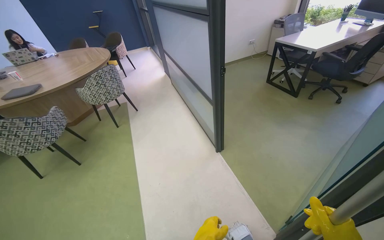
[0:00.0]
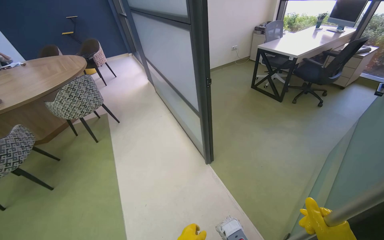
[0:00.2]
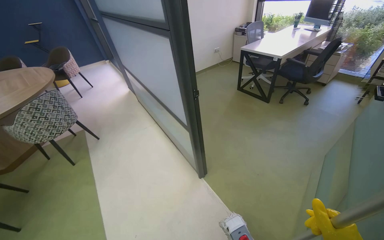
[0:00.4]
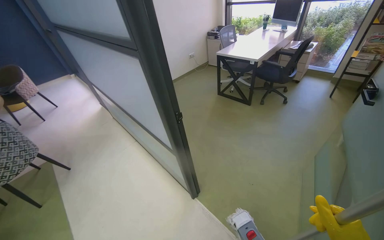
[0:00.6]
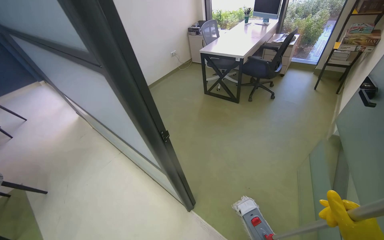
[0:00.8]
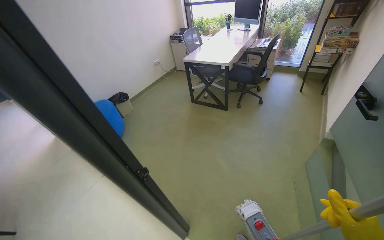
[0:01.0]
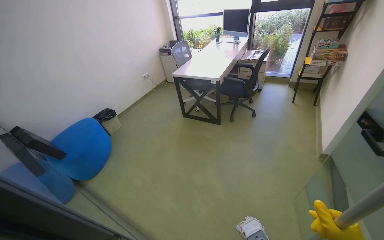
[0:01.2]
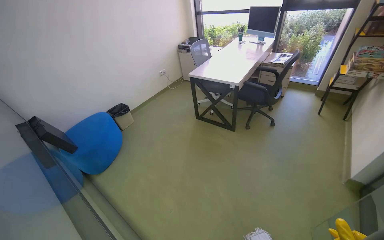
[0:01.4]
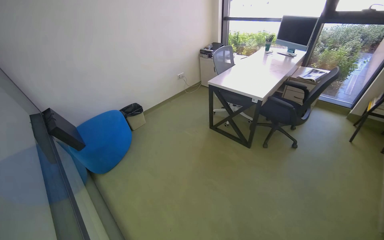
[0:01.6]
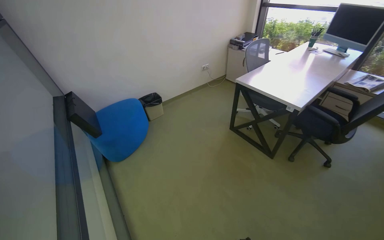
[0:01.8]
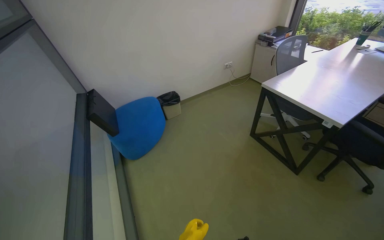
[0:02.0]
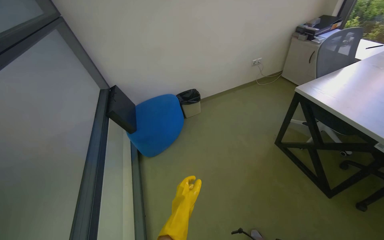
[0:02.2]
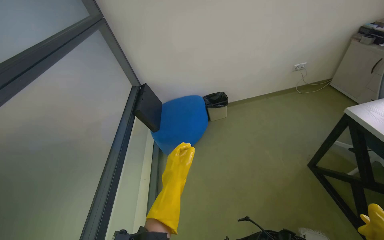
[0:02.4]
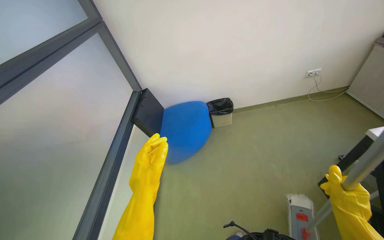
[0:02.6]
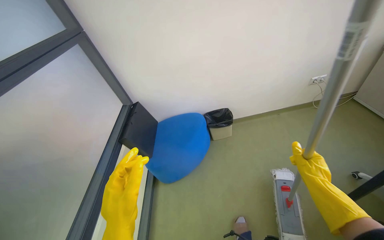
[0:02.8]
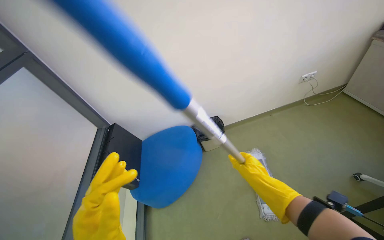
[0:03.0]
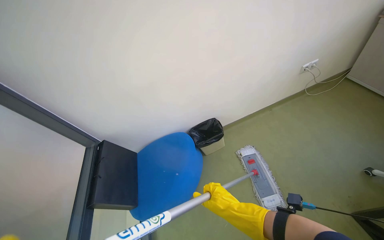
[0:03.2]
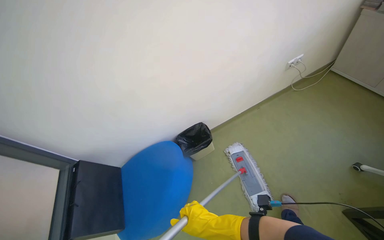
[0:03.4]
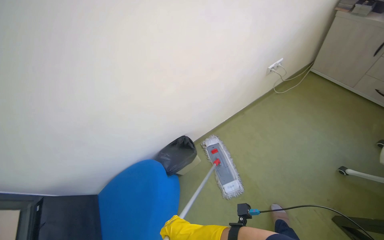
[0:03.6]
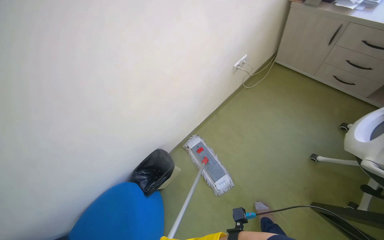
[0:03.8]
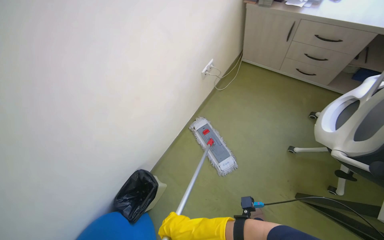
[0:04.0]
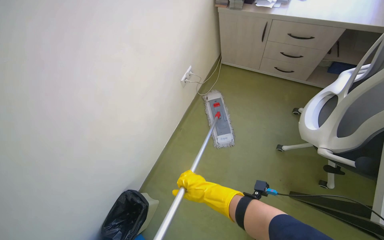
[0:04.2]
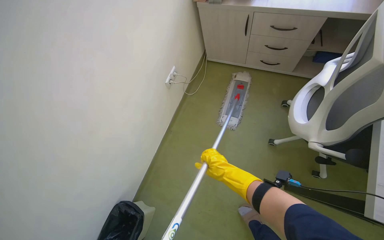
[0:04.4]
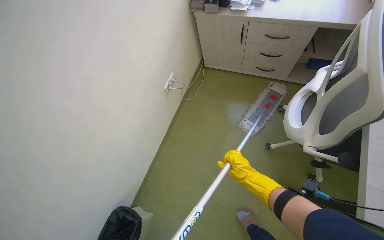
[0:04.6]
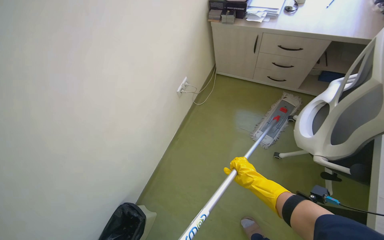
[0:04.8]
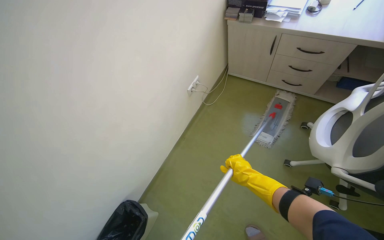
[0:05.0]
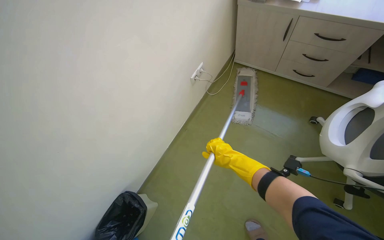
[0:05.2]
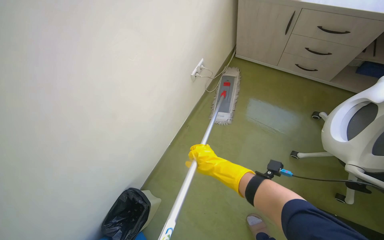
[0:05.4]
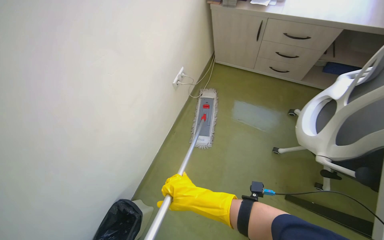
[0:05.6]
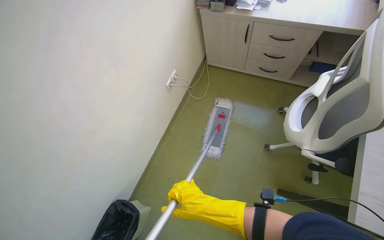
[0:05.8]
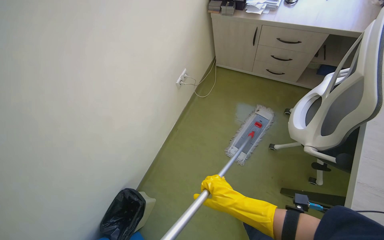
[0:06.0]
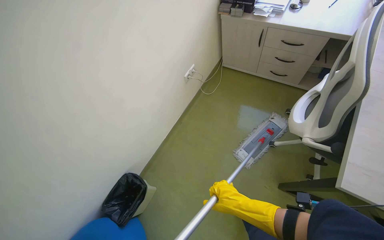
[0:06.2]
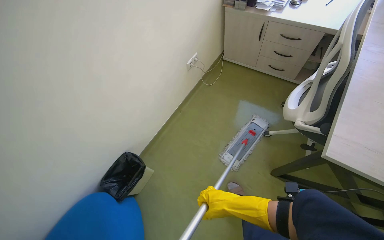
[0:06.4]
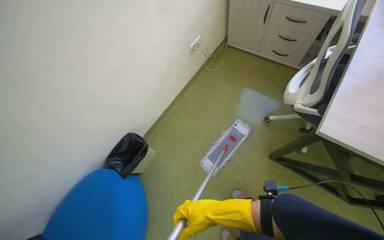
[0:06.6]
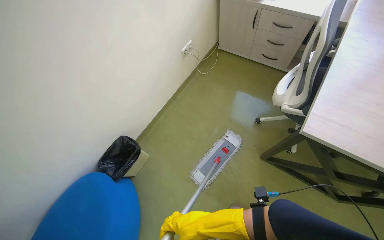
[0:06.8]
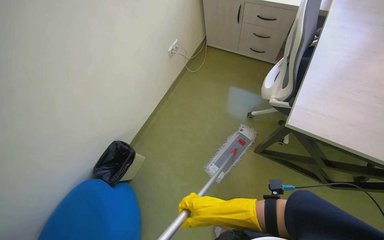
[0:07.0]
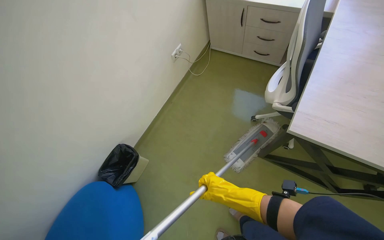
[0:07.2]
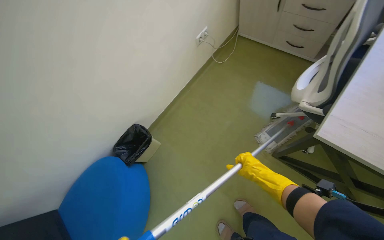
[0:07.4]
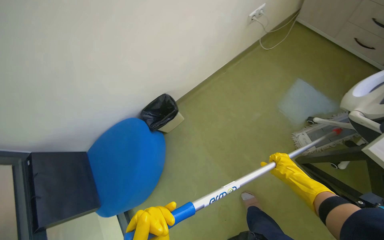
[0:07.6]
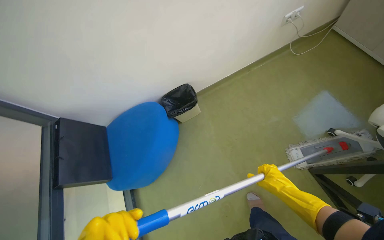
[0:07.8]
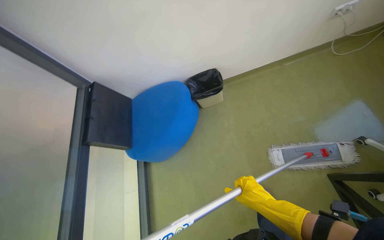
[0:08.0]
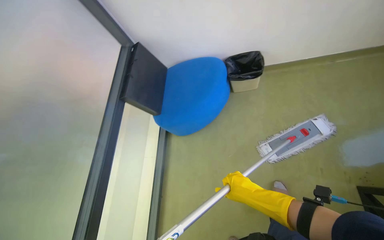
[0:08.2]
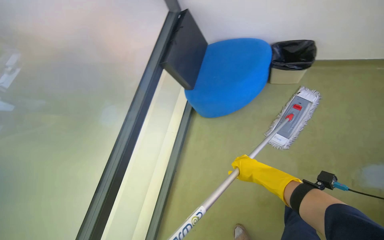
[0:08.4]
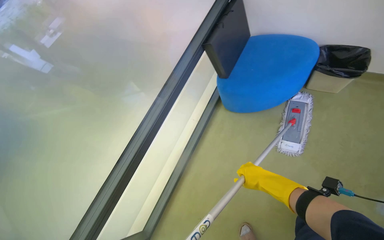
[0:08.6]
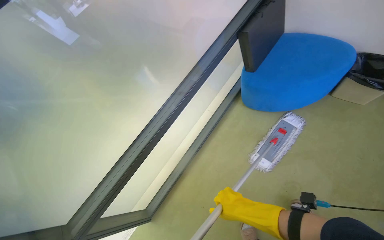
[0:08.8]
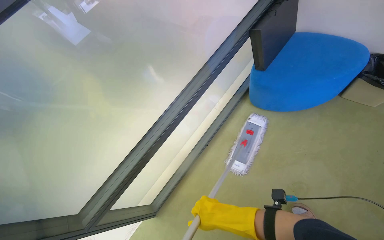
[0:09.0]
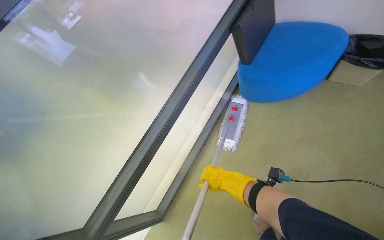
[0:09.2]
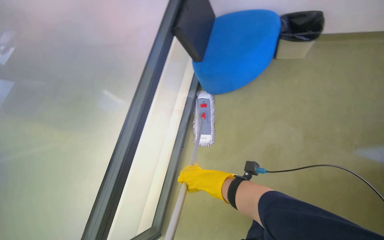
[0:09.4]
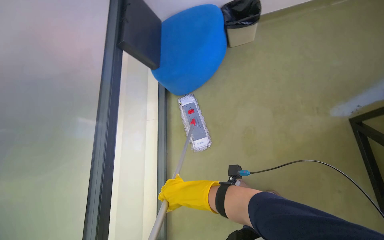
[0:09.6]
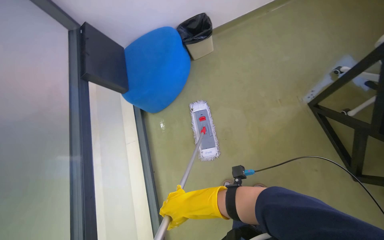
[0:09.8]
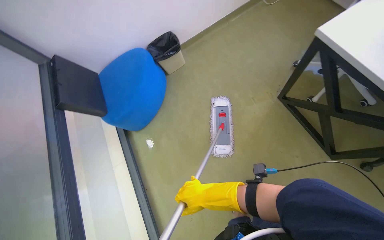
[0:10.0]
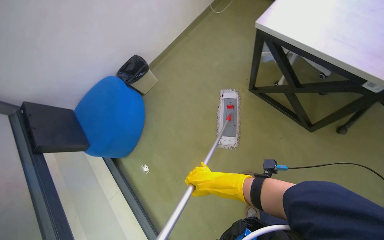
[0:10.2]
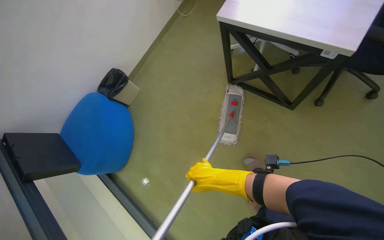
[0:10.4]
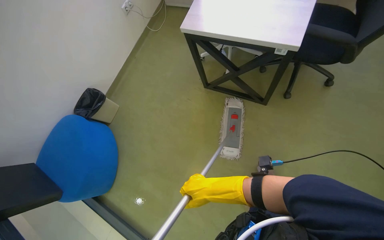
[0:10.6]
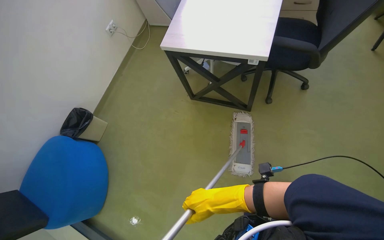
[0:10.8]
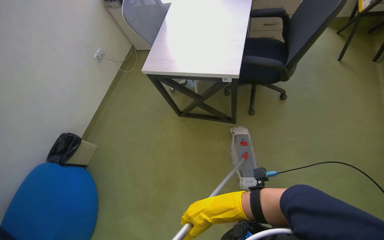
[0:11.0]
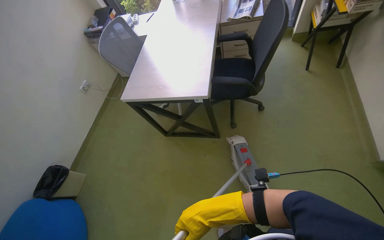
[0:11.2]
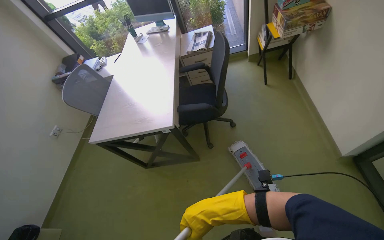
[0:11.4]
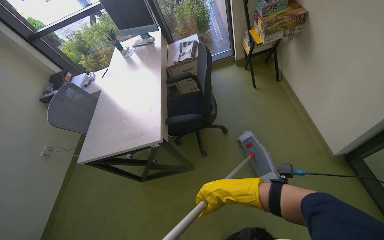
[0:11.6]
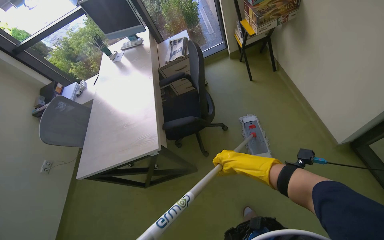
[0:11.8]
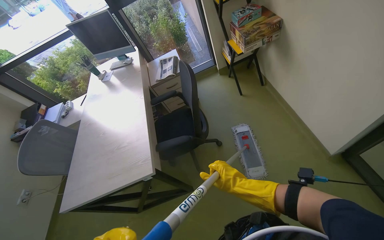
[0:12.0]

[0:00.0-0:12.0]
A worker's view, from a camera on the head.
Job: mopping floor.
The whole recording: Mopping floor. The worker continues mopping the floor in the office.
0:00.0 to 0:01.6: The wearer moves approximately 1 m. The head rotates approximately 20 degrees to the right.
0:01.6 to 0:03.0: The wearer moves some 1 m. The head turns to the left by approximately 35 degrees.
0:03.0 to 0:04.4: The head travels about 50 cm. The scene turns approximately 25 degrees counterclockwise in the picture.
0:06.0 to 0:07.6: The wearer's head swings approximately 25 degrees to the left. The right hand shifts roughly 15 cm to the right.
0:09.0 to 0:10.4: The wearer looks some 100 degrees further to the right.
0:10.4 to 0:12.0: The camera is carried about 60 cm. The wearer's head swings some 50 degrees to the right. The view tips upward by approximately 30 degrees.

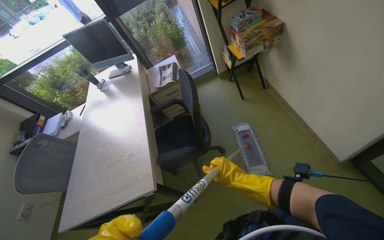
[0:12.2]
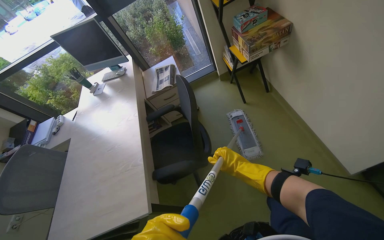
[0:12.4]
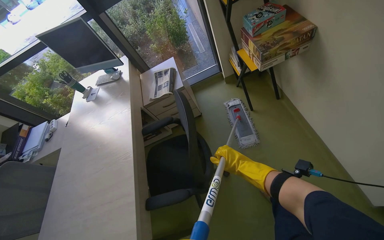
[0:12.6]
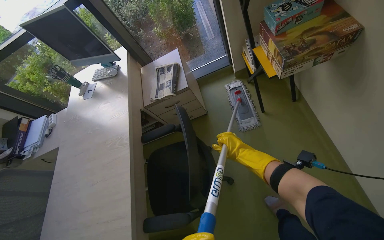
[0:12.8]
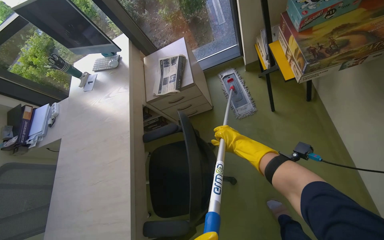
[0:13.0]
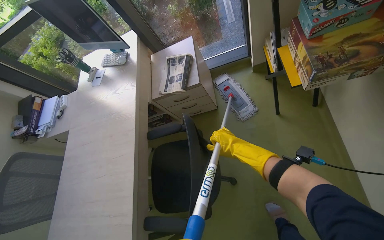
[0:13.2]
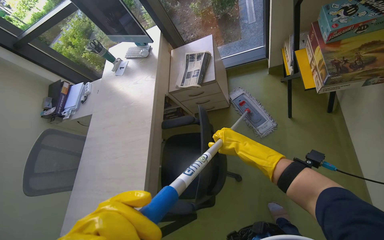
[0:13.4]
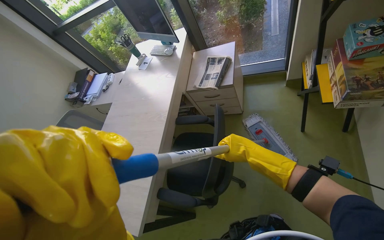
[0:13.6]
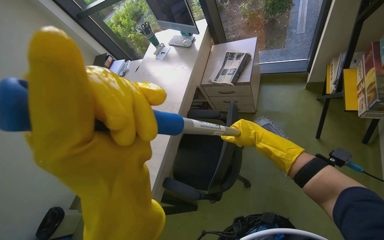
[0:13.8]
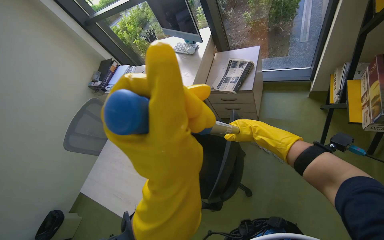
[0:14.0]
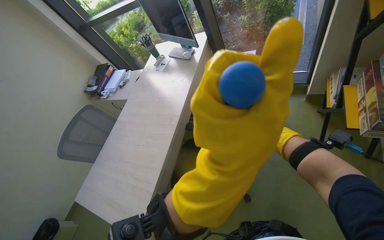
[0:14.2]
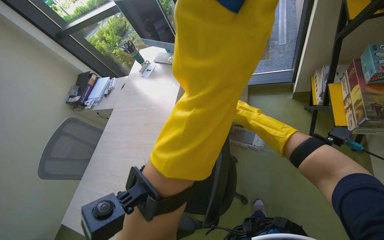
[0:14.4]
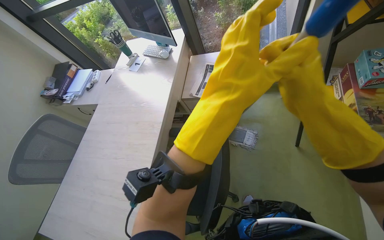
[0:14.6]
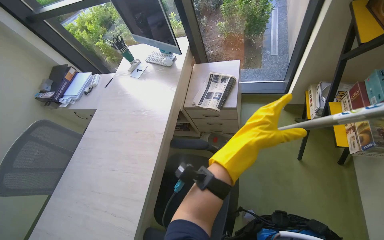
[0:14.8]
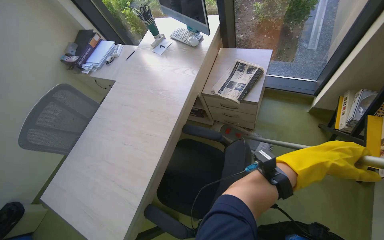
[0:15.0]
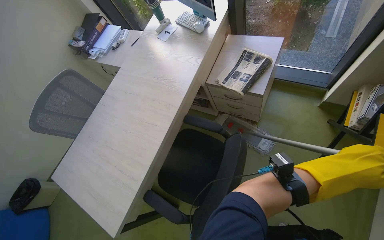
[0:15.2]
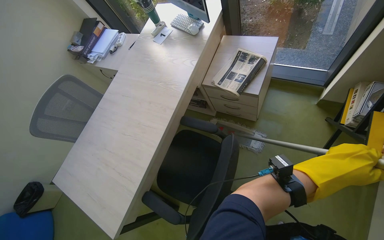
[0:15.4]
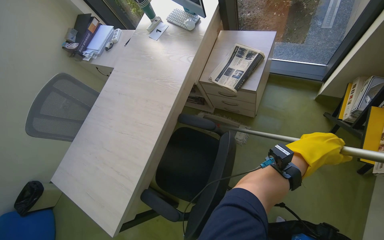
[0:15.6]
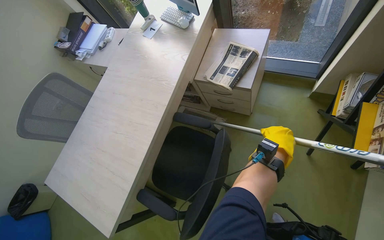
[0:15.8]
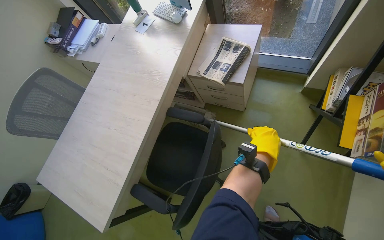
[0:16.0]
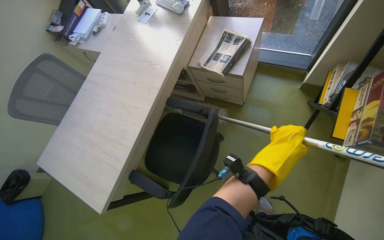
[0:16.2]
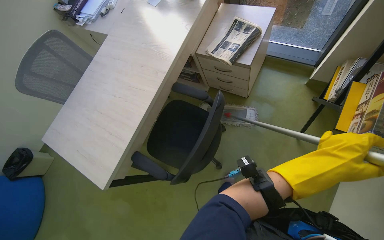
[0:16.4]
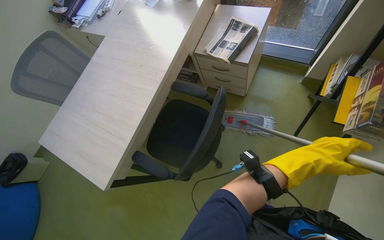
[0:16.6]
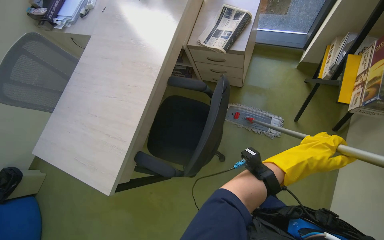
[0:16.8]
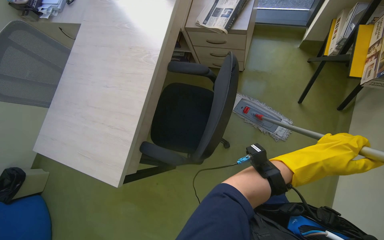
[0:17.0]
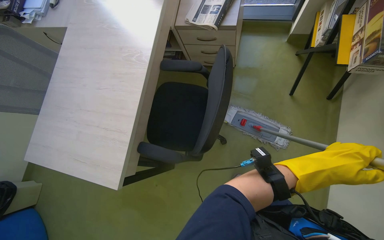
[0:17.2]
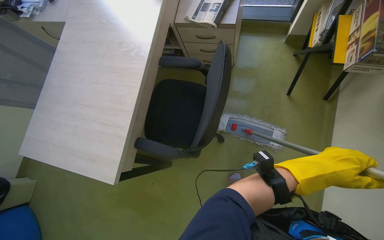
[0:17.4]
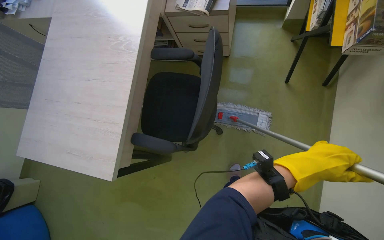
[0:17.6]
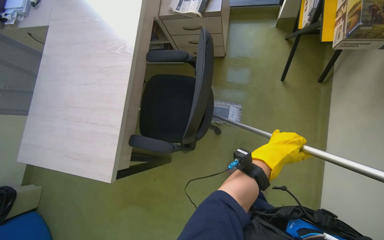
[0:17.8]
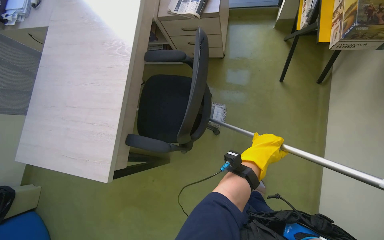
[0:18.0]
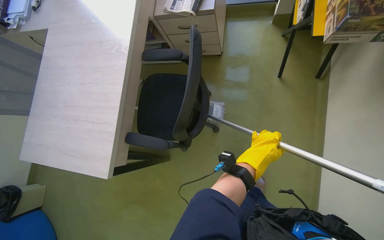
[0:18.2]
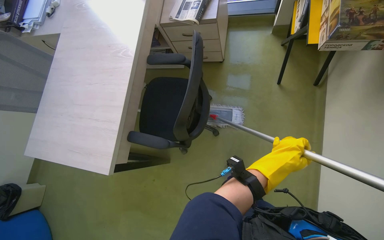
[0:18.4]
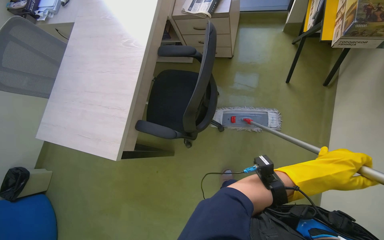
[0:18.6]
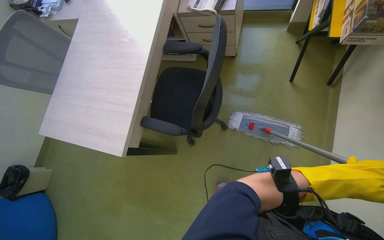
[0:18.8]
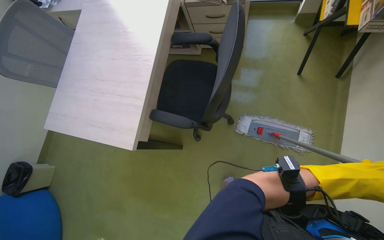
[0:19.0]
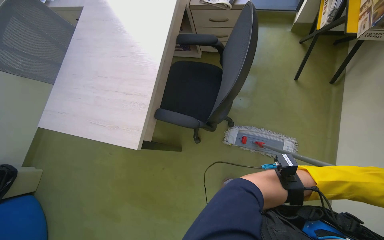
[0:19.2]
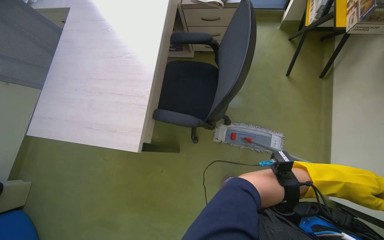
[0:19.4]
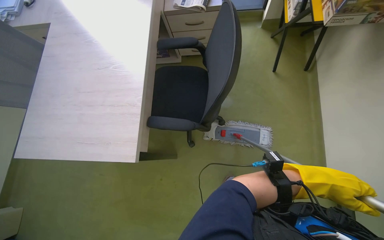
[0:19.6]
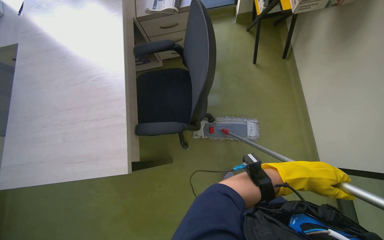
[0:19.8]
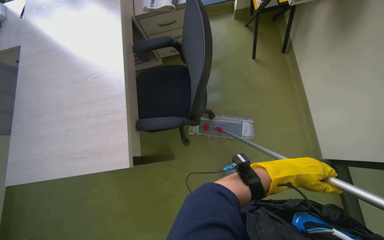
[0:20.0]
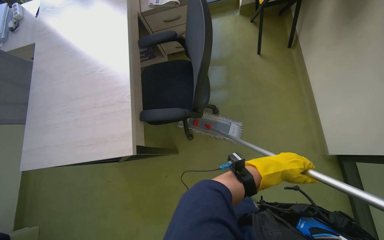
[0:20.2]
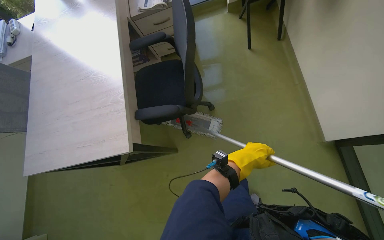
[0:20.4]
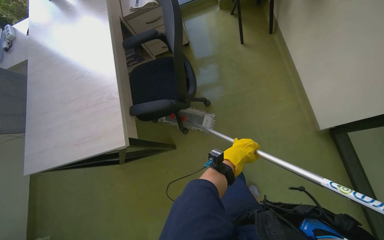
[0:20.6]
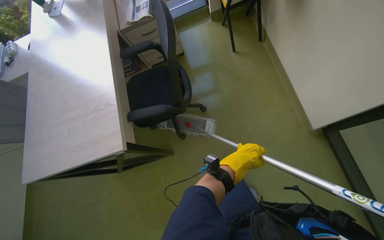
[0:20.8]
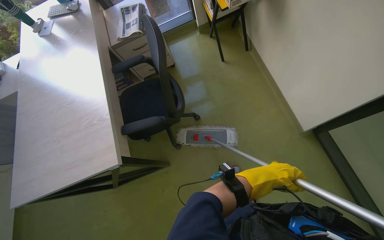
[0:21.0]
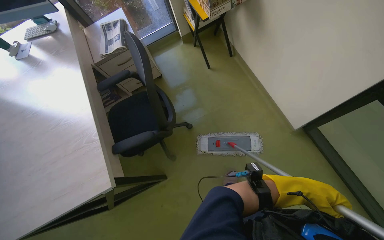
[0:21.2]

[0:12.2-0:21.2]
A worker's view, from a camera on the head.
Job: mopping floor.
The whole recording: Mopping floor. The worker continues mopping the floor in the office.
0:12.2 to 0:13.8: The wearer moves about 60 cm. The wearer looks approximately 35 degrees further to the left. The view tips downward by roughly 20 degrees.
0:13.8 to 0:15.2: The left hand shifts approximately 50 cm to the right and farther from the camera.
0:15.2 to 0:16.6: The left hand reaches approximately 5 cm to the left, then returns.
0:18.2 to 0:19.8: The head turns to the right by roughly 15 degrees. The left hand is displaced down the picture by some 25 cm.
0:19.8 to 0:21.2: The left hand shifts some 30 cm down the picture, and moves approximately 15 cm to the left and comes back.
